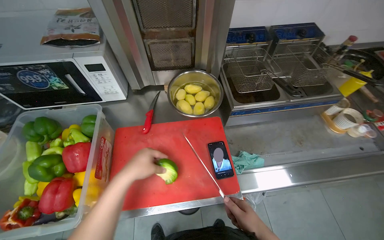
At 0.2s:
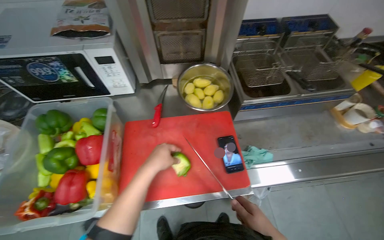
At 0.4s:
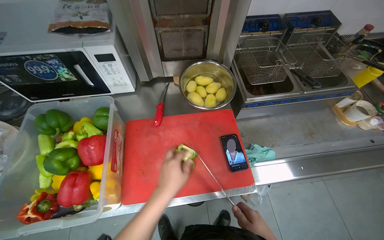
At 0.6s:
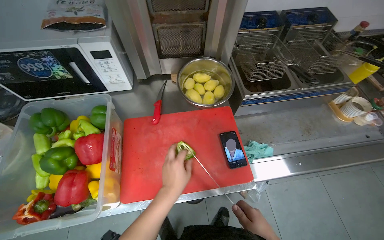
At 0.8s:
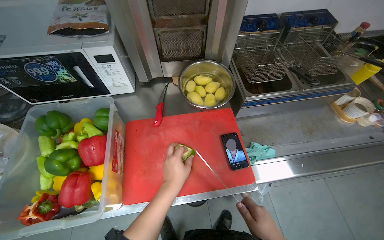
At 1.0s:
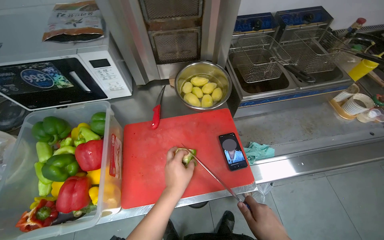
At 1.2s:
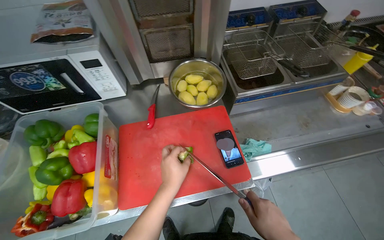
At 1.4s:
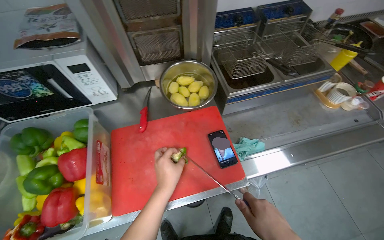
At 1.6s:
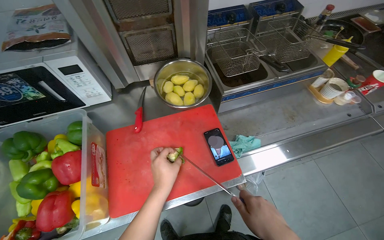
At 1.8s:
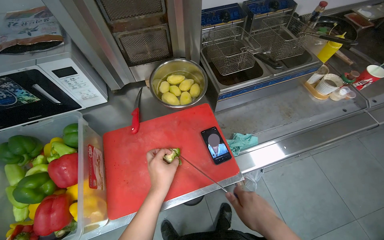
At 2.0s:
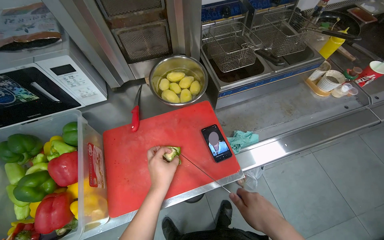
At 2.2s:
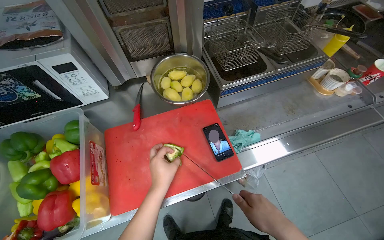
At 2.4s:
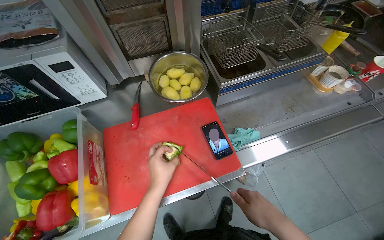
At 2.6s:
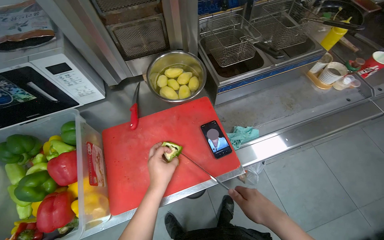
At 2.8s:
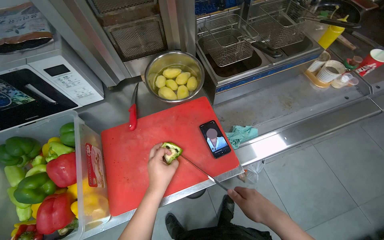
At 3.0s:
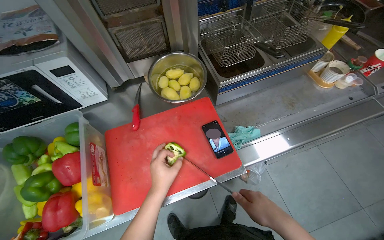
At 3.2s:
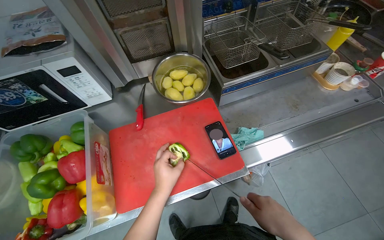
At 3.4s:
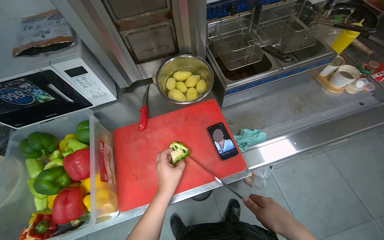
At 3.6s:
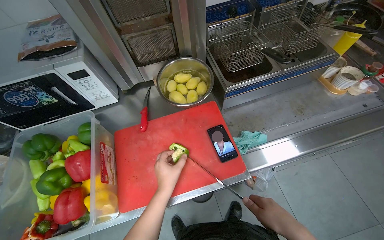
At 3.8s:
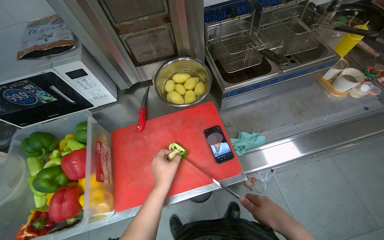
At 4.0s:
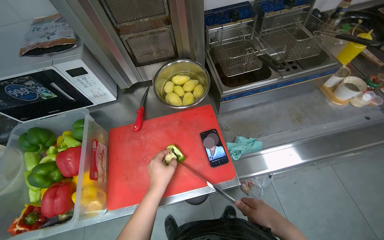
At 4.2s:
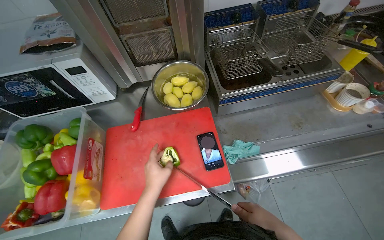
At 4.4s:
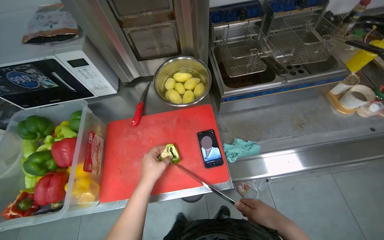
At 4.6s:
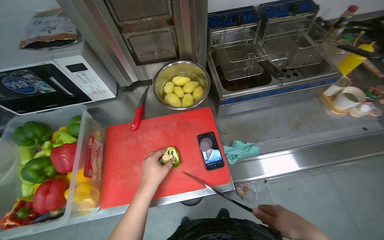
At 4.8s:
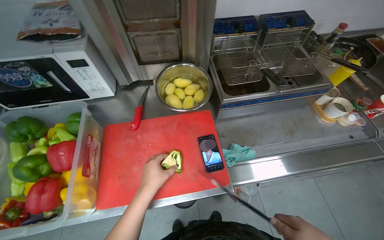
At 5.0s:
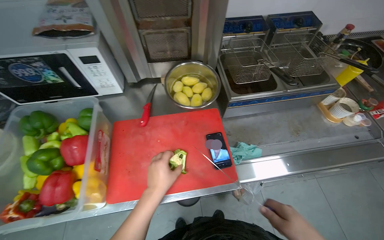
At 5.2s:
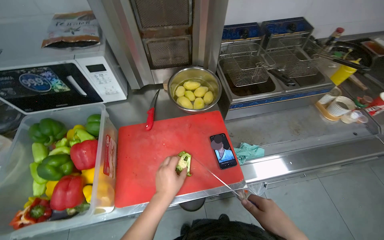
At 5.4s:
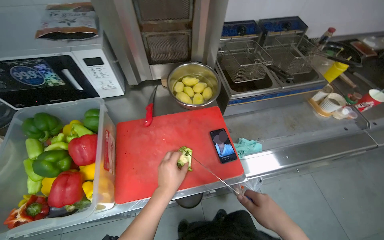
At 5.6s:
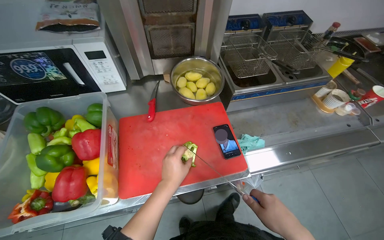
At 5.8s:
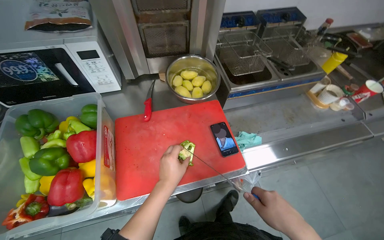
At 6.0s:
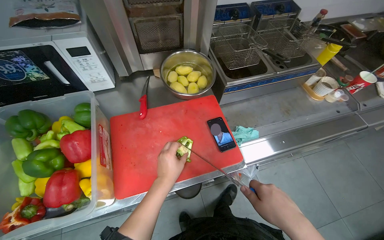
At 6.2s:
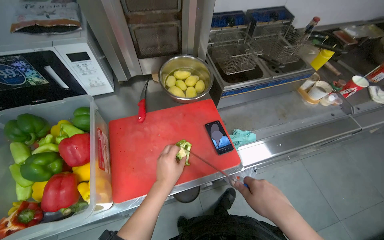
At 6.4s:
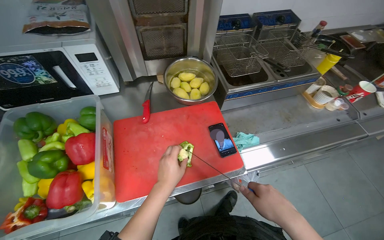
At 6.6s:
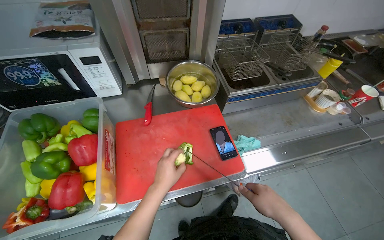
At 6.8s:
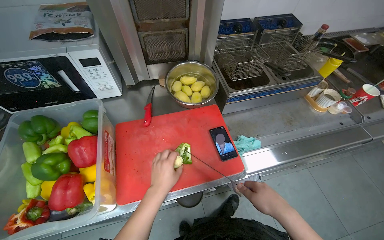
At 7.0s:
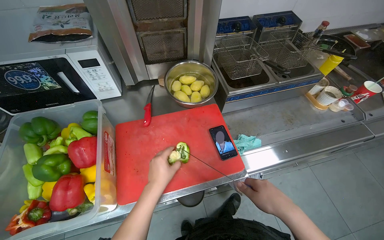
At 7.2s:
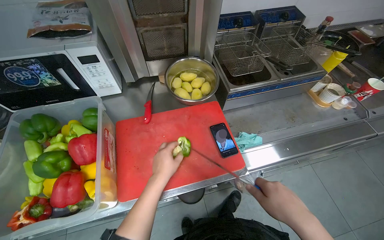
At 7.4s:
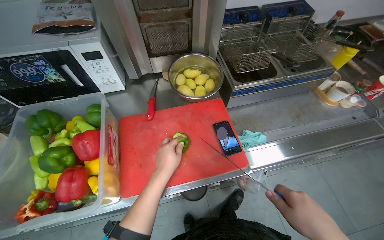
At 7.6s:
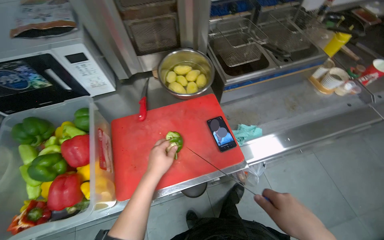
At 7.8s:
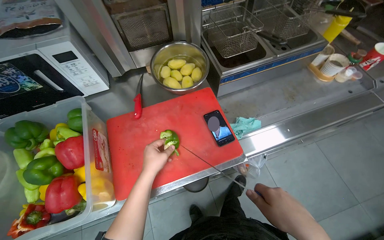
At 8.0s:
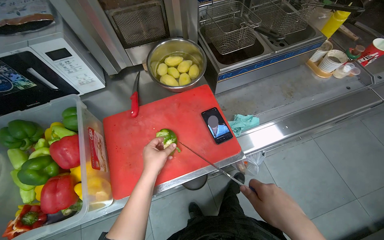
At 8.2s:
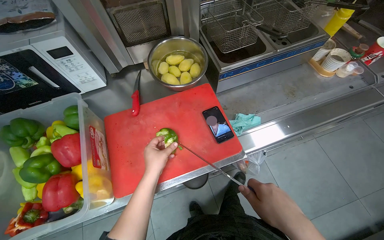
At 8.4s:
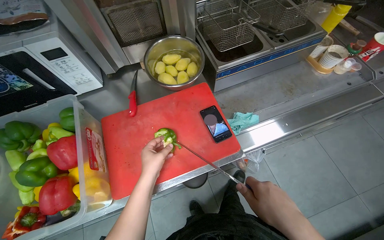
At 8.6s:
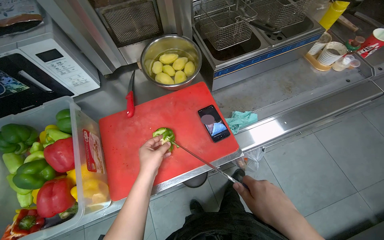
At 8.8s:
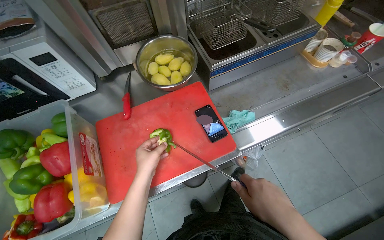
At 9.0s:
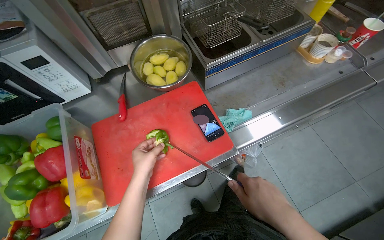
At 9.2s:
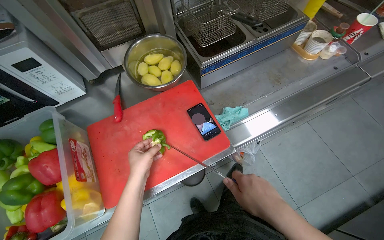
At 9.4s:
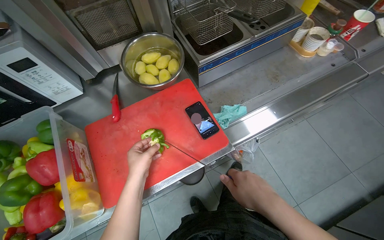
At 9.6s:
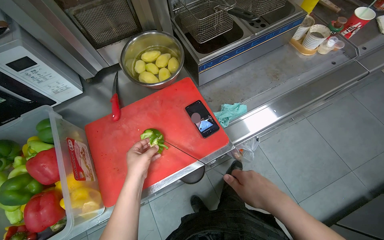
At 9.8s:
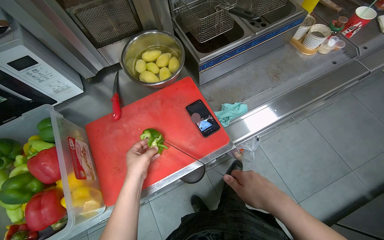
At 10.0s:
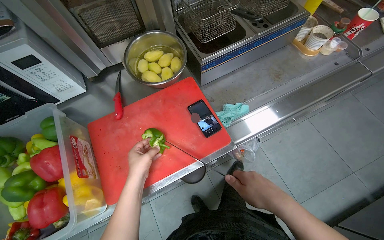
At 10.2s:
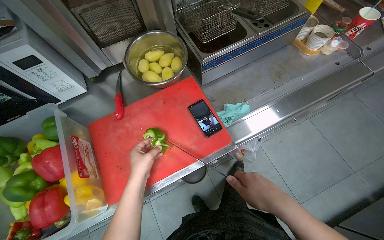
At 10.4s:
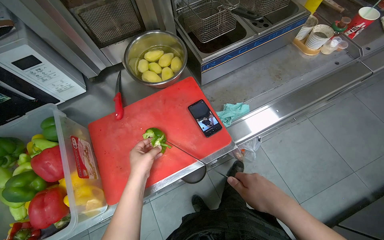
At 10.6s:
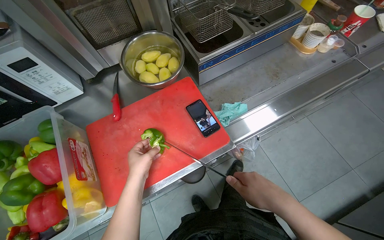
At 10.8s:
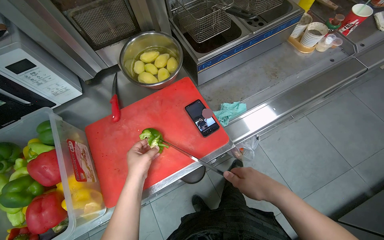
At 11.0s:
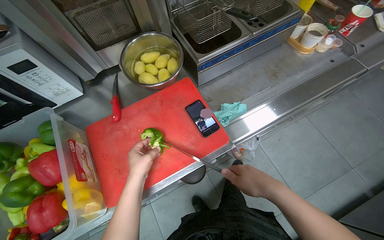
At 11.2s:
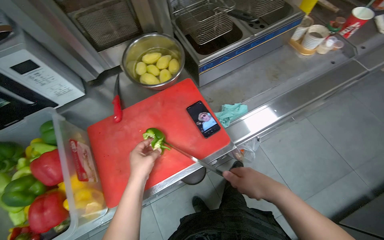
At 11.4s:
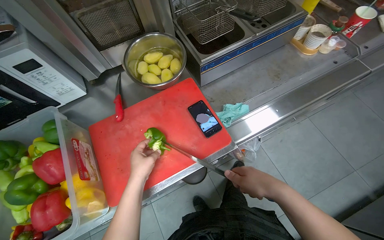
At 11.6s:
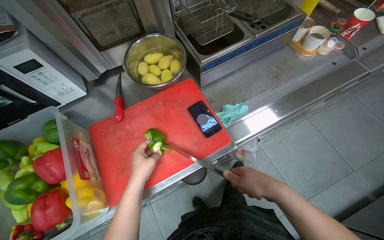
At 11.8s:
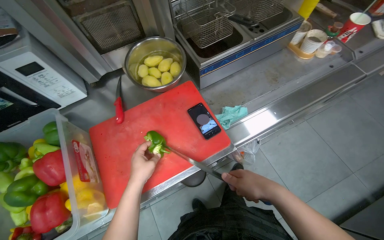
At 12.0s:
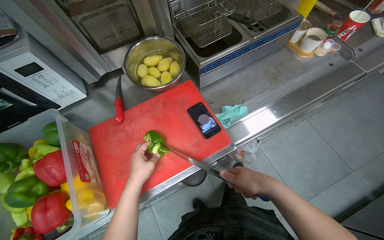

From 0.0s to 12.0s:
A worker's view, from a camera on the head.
Job: preparing food.
The whole recording: Cutting bell peppers. The worker cuts bell peppers into strips on a red cutting board and transfers them to a container.
From 9.0s to 12.0s: The hands are busy where they are.

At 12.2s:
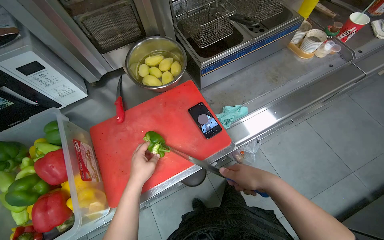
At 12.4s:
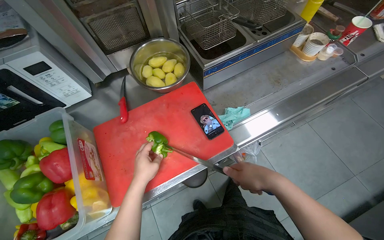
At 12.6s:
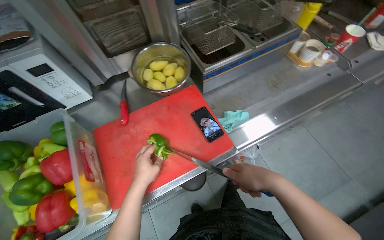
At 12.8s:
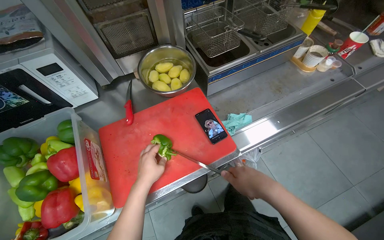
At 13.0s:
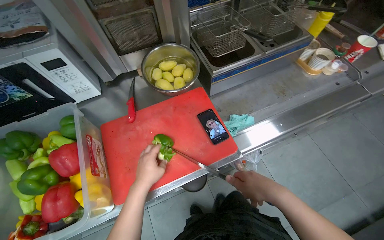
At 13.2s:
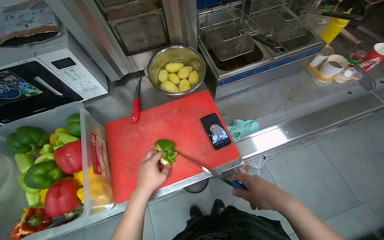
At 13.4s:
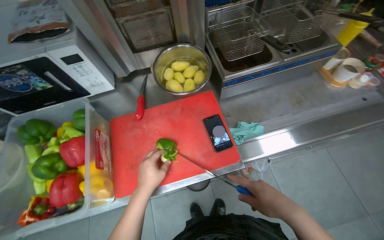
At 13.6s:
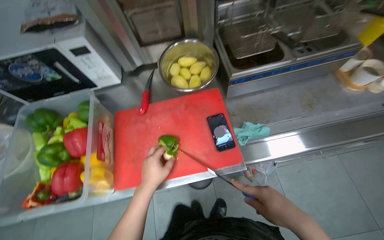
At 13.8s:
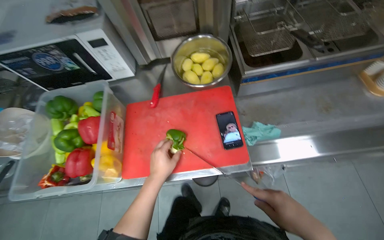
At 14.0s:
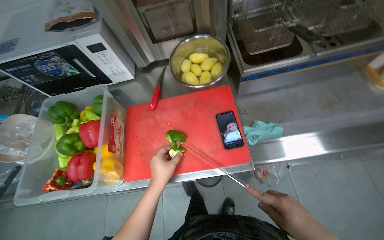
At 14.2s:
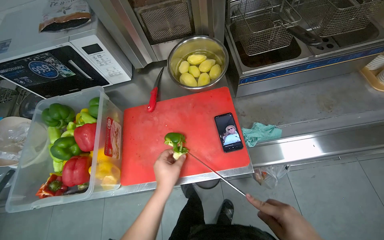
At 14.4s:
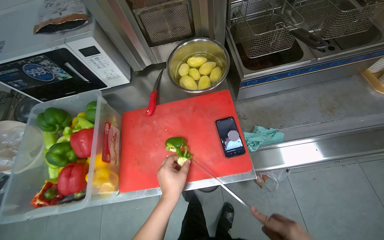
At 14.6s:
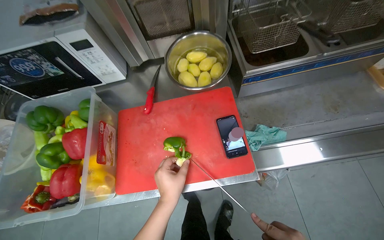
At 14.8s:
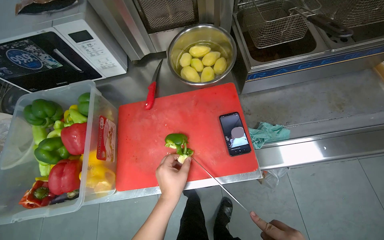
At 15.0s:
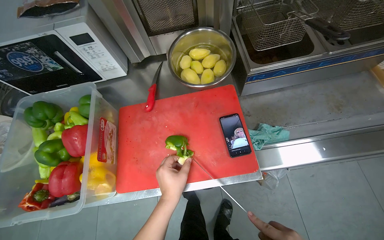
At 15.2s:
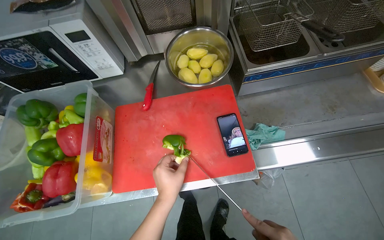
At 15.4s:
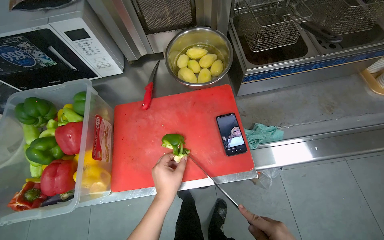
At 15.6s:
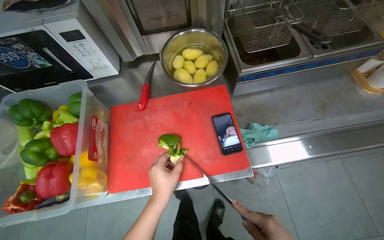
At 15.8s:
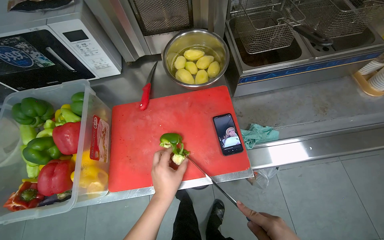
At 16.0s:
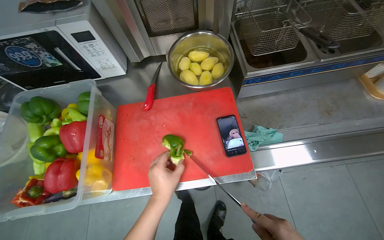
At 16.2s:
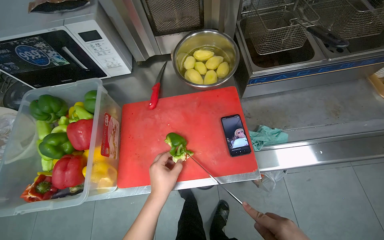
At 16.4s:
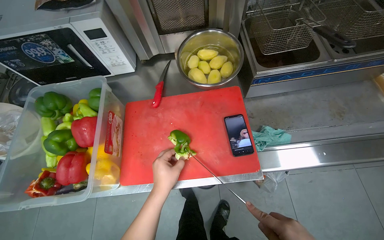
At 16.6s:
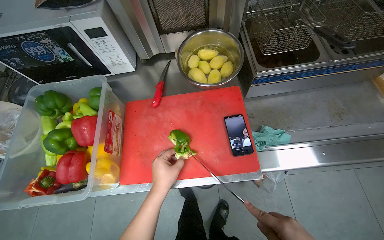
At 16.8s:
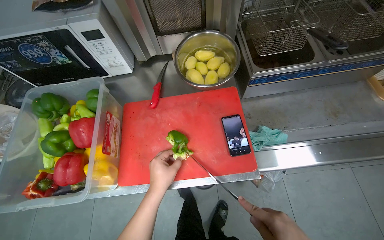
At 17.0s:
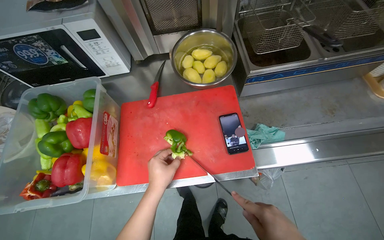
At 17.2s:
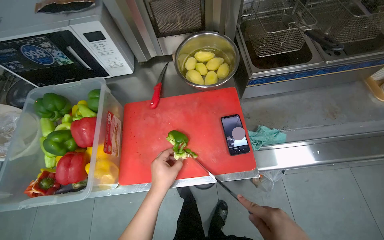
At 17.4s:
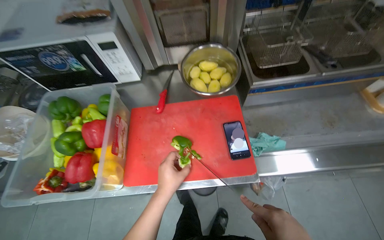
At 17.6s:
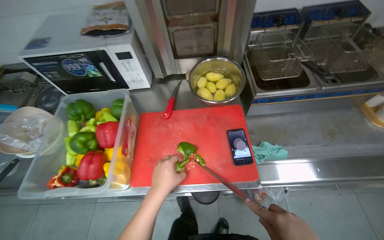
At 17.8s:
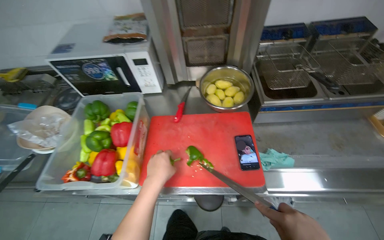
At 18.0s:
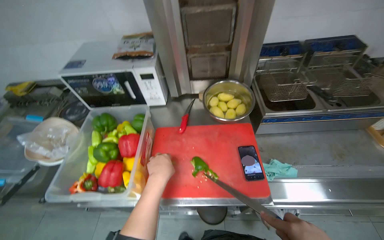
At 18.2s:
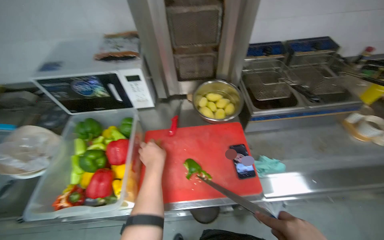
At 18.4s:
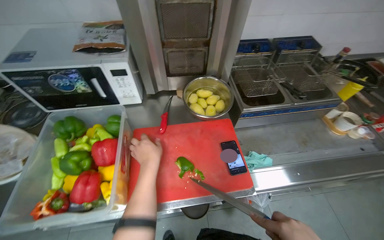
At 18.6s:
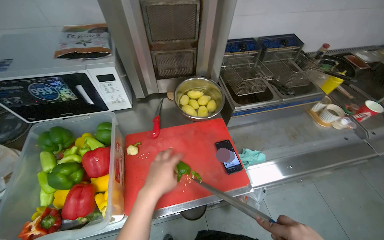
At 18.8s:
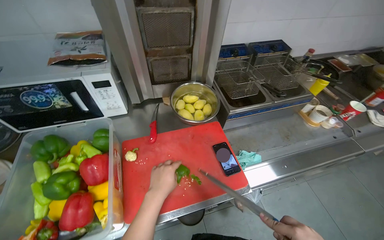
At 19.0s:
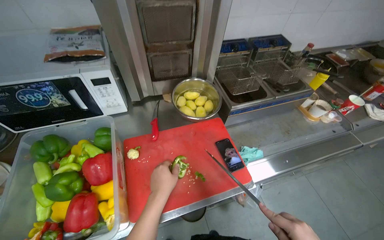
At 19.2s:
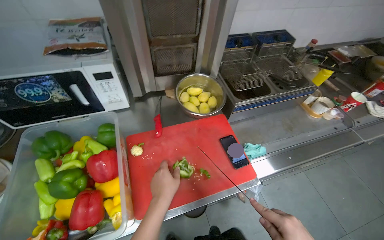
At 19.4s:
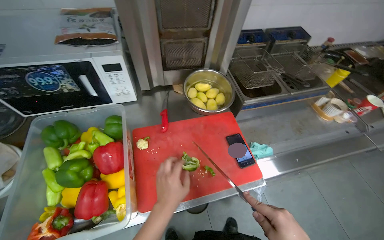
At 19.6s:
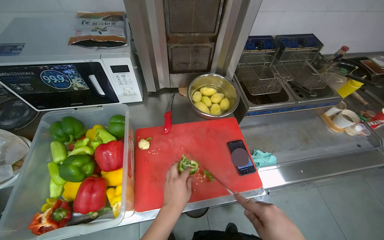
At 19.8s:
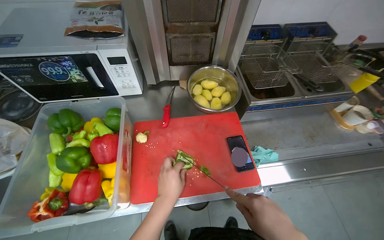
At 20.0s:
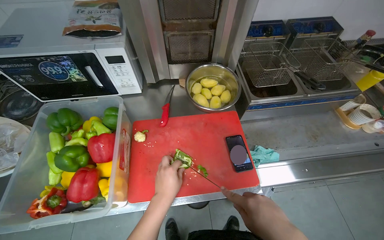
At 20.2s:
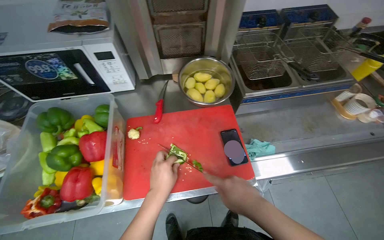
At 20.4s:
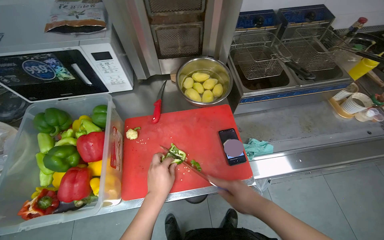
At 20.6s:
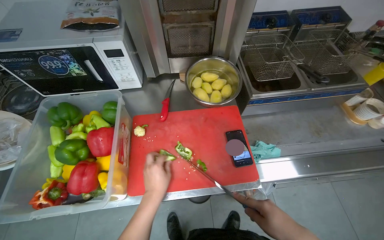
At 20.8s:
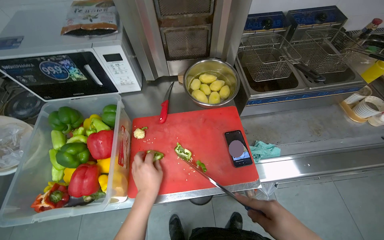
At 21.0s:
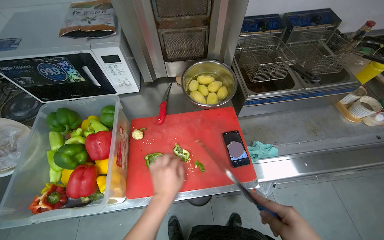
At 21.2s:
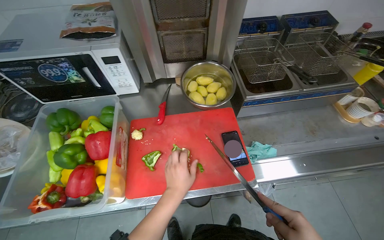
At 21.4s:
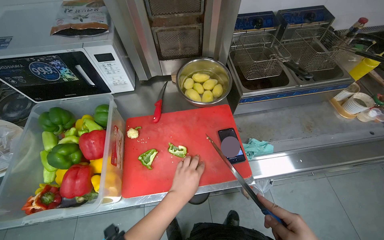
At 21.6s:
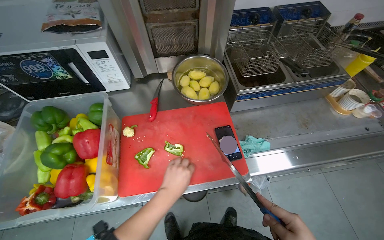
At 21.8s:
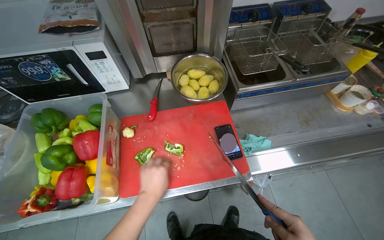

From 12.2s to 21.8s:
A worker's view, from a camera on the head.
Job: preparing food.
The whole recording: Cutting bell peppers. The worker cuts bell peppers into strips on a red cutting board and transfers them to a container.
From 12.2s to 13.8s: The head turns to the left by about 20 degrees.
